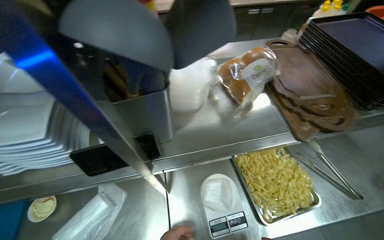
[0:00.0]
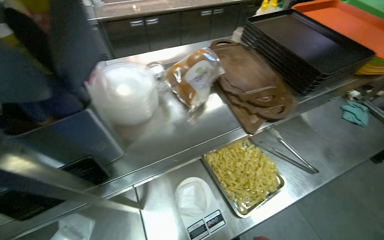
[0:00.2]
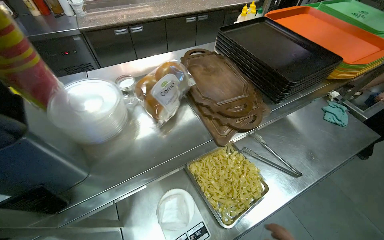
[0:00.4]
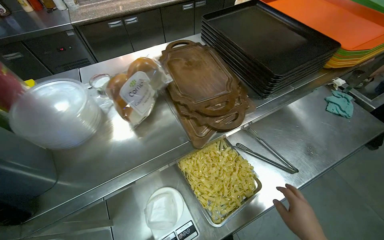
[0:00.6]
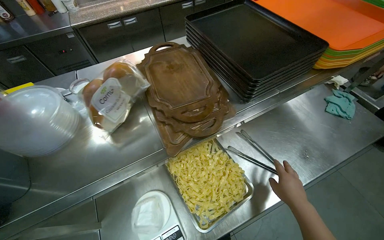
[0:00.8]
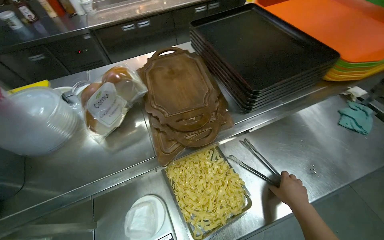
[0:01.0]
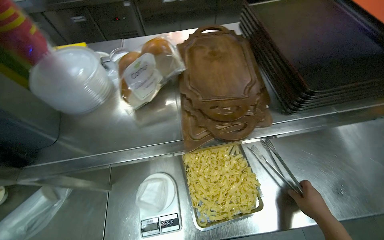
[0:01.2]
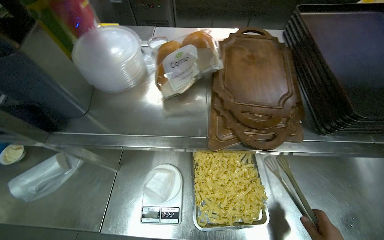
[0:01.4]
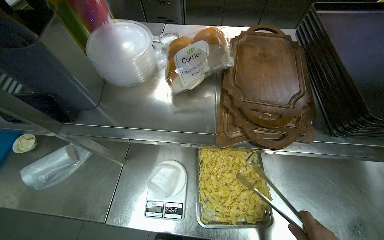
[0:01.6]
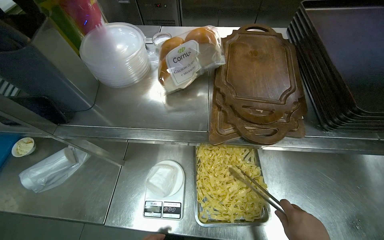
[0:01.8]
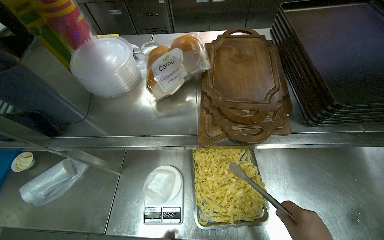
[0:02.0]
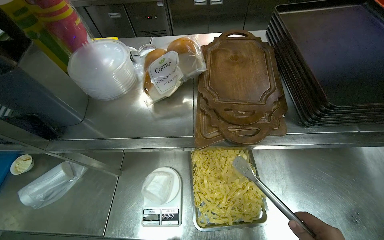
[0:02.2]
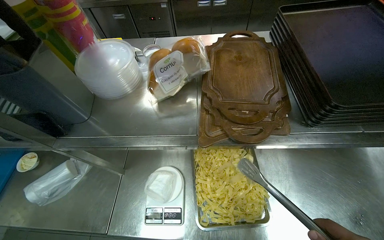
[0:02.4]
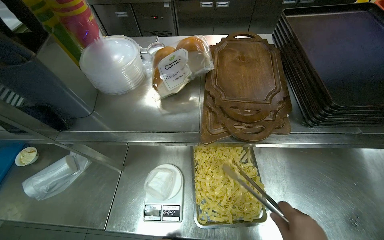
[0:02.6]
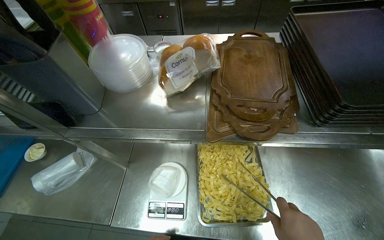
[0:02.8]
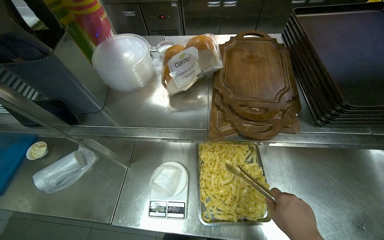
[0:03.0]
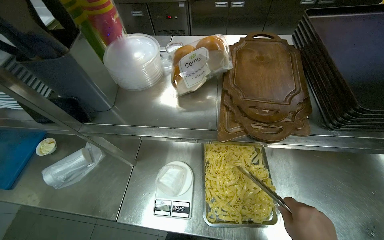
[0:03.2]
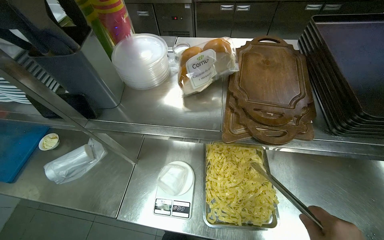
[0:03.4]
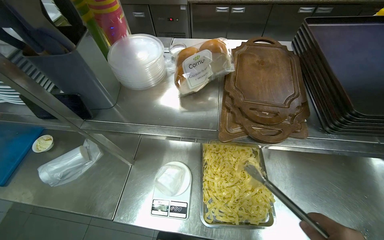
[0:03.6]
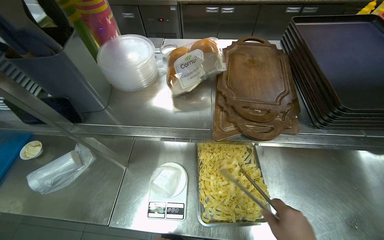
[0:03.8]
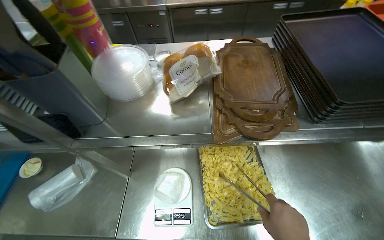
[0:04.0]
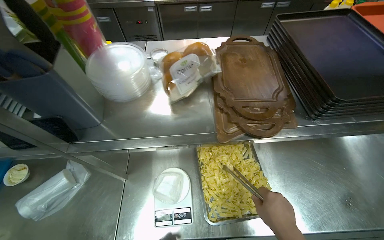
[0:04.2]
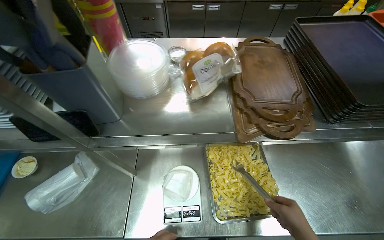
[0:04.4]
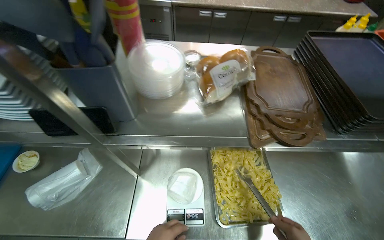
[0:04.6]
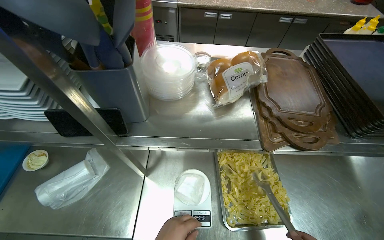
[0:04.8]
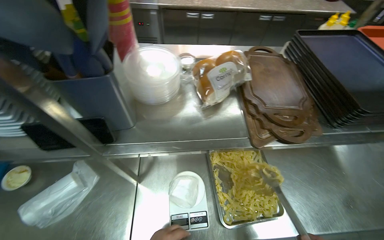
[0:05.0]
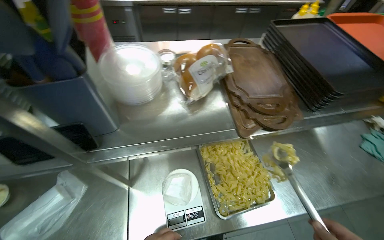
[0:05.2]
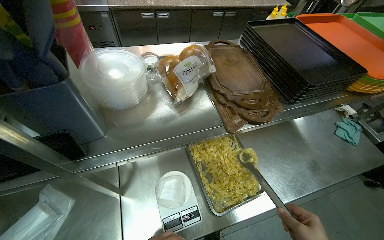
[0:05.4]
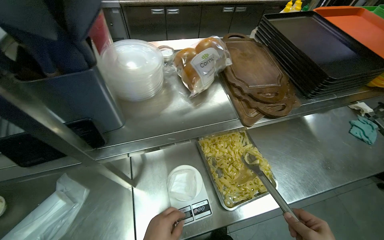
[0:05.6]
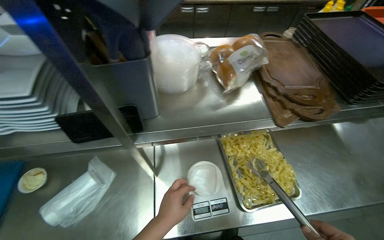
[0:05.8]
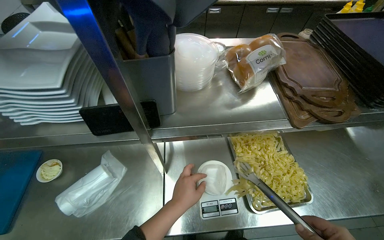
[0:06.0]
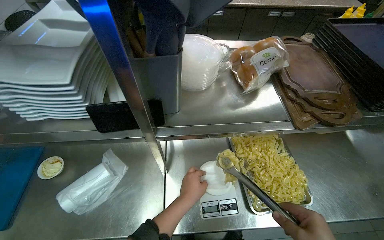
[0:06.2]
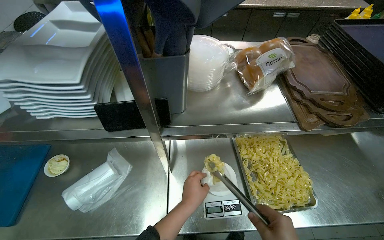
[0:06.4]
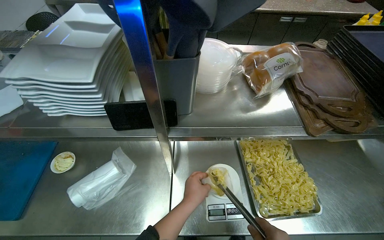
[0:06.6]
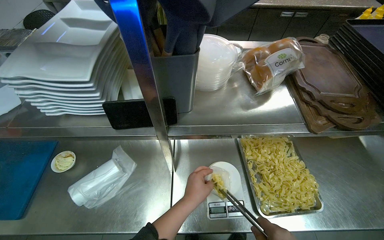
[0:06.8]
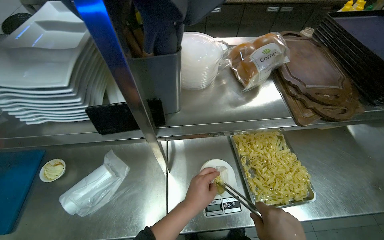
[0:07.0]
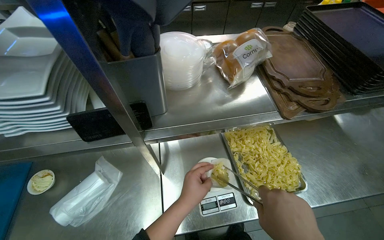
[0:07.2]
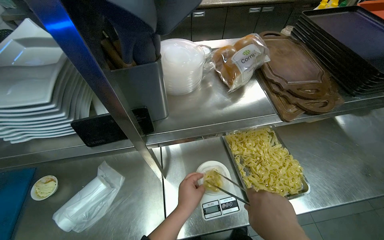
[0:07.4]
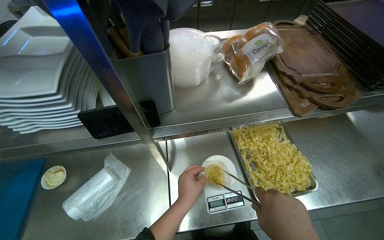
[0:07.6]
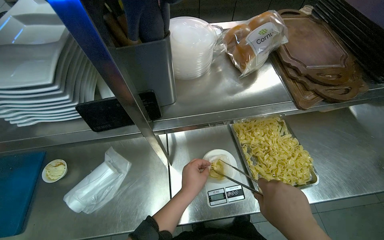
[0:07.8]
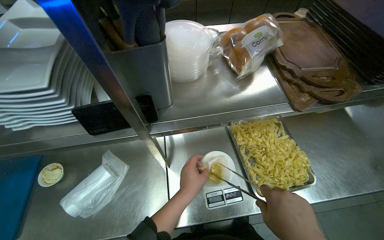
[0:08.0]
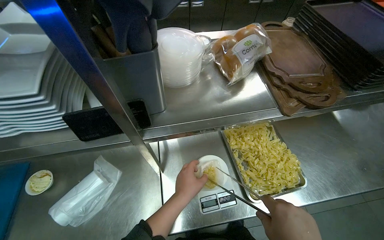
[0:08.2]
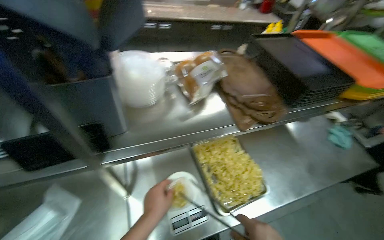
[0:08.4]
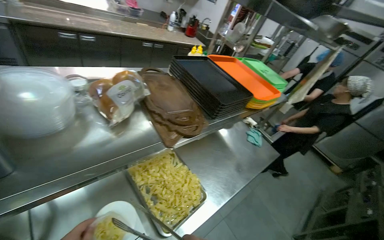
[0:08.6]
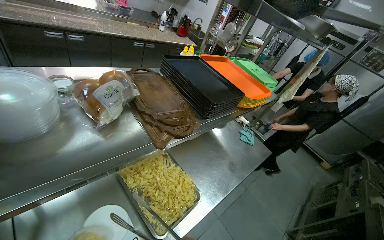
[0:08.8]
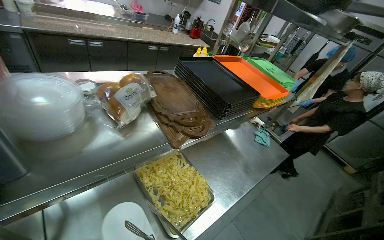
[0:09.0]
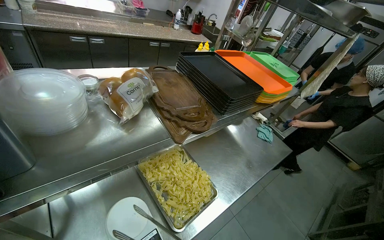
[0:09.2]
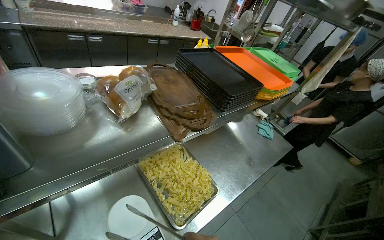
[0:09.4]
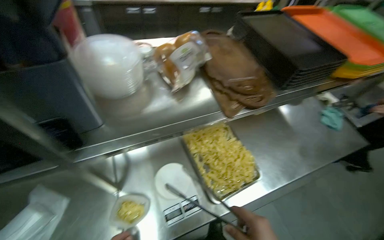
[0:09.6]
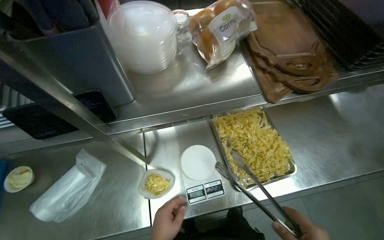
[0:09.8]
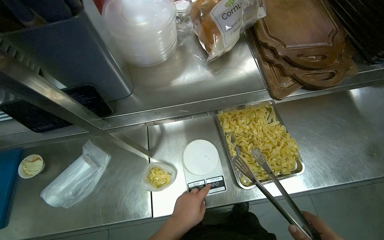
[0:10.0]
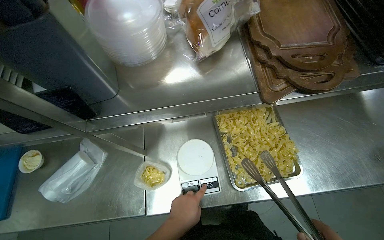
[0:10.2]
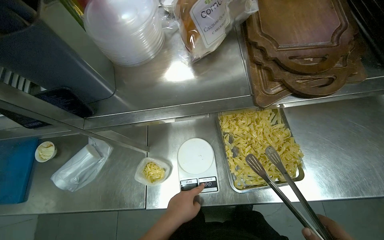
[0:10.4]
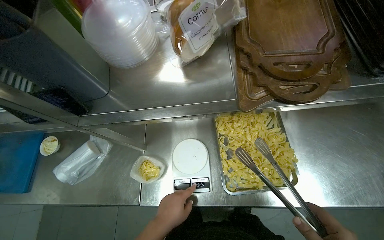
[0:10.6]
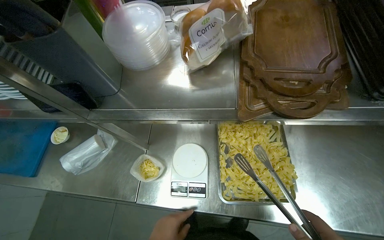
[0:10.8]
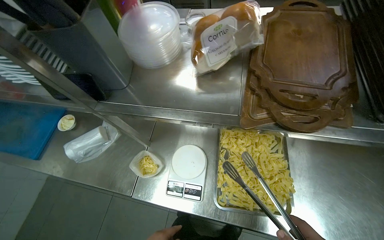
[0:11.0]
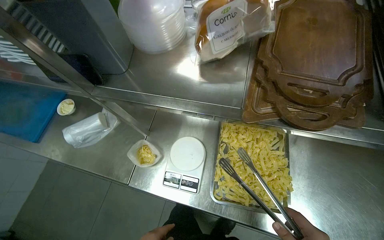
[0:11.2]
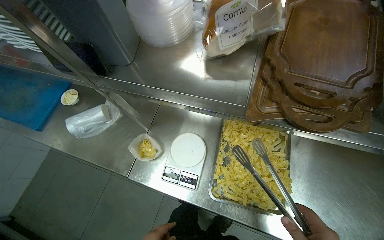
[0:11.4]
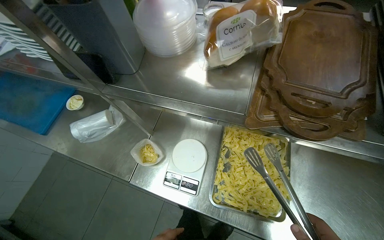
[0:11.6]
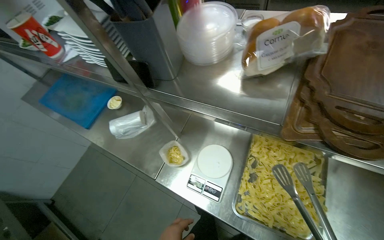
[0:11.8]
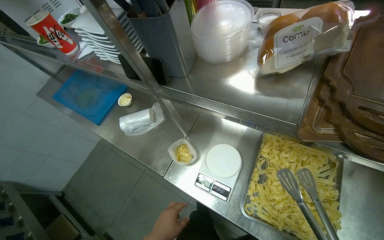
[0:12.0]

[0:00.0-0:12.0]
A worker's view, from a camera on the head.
Job: preparing food.
The whole recording: Weighing and bagging pasta. The worker uses tongs to scoop pasta from a tray into a plastic bag on a scale.
0:07.6 to 0:09.0: The head rotates about 35 degrees to the right.
0:09.0 to 0:10.4: The head rotates approximately 40 degrees to the left. The wearer looks some 25 degrees further downward.
0:10.4 to 0:12.0: The head turns to the left by roughly 35 degrees.

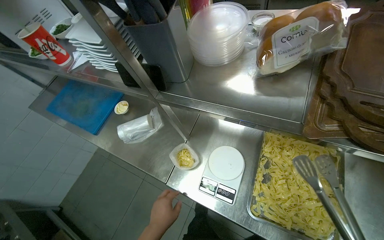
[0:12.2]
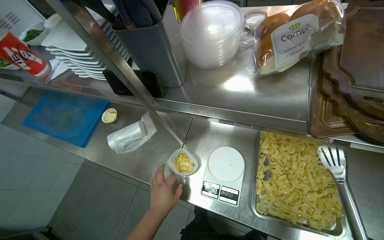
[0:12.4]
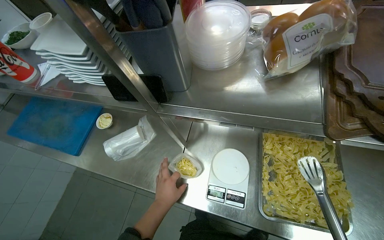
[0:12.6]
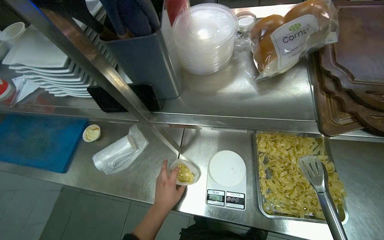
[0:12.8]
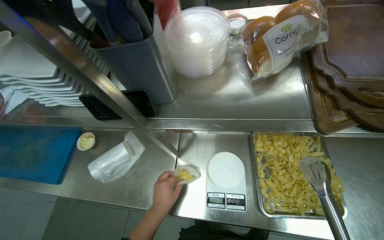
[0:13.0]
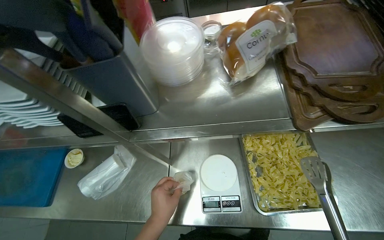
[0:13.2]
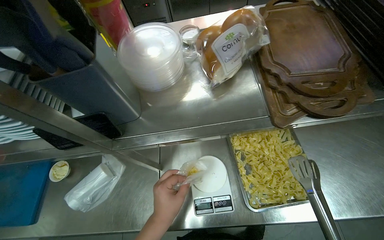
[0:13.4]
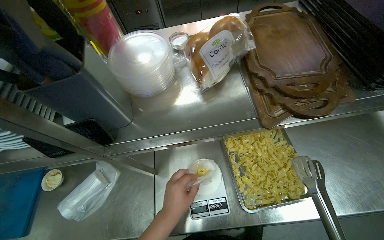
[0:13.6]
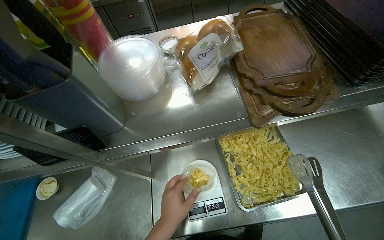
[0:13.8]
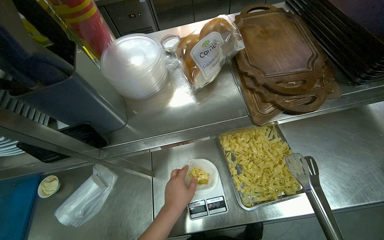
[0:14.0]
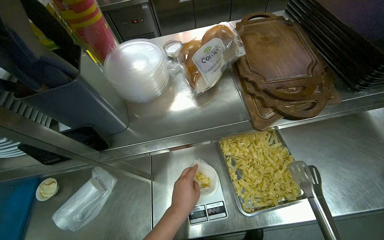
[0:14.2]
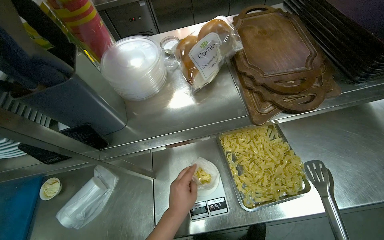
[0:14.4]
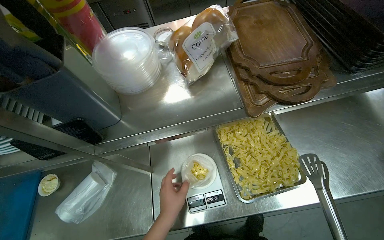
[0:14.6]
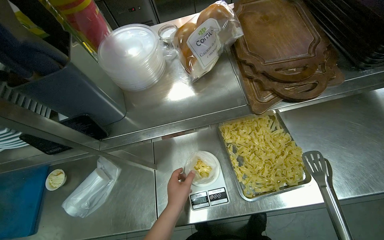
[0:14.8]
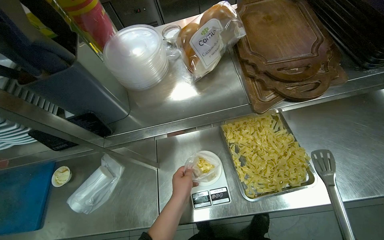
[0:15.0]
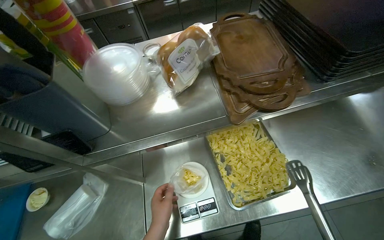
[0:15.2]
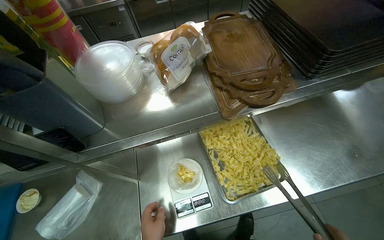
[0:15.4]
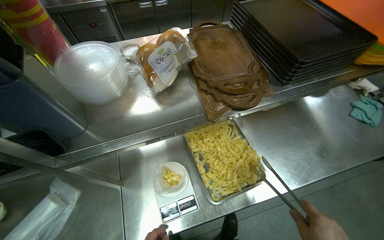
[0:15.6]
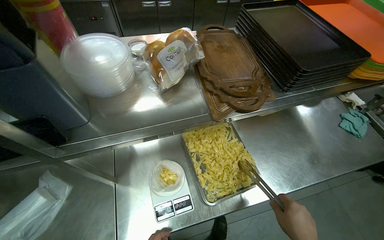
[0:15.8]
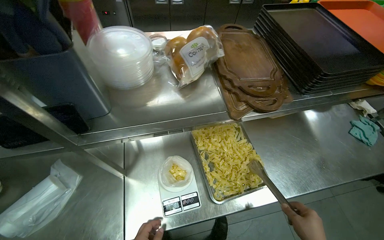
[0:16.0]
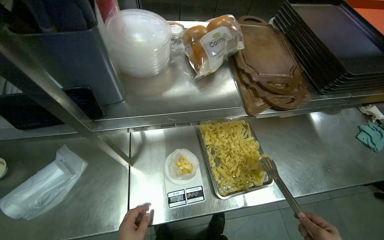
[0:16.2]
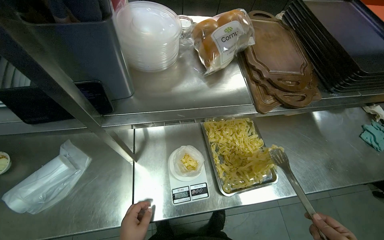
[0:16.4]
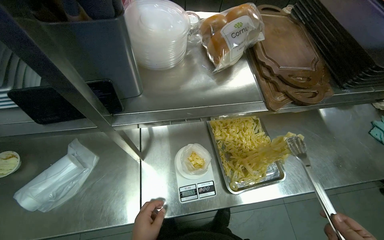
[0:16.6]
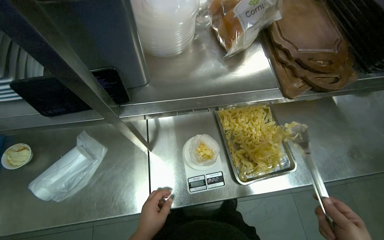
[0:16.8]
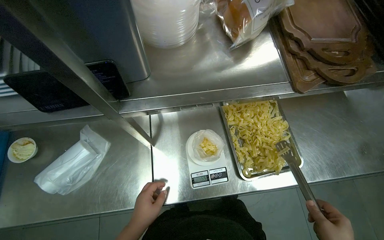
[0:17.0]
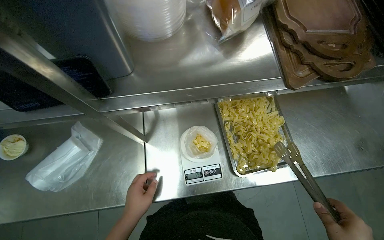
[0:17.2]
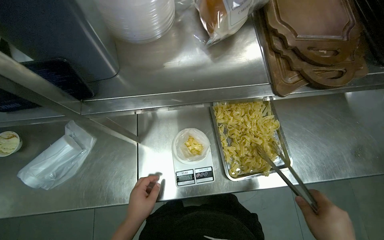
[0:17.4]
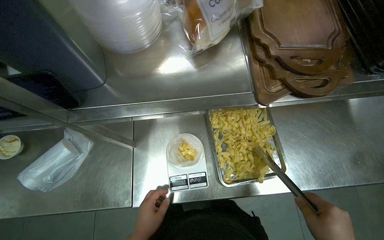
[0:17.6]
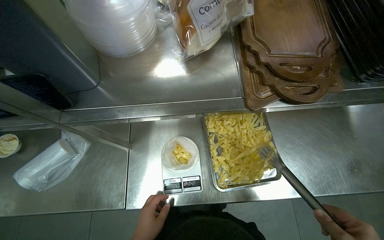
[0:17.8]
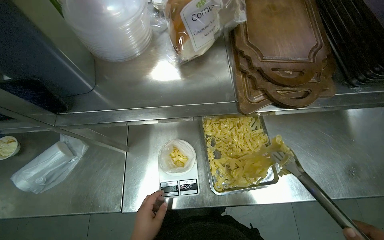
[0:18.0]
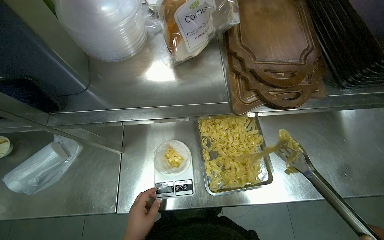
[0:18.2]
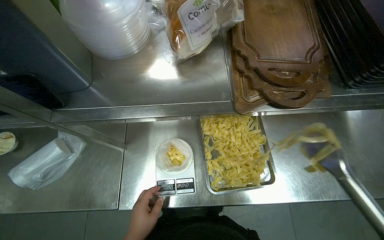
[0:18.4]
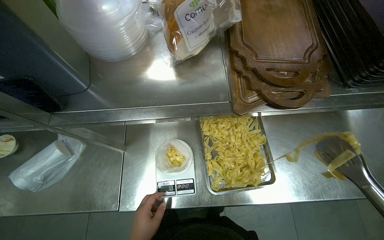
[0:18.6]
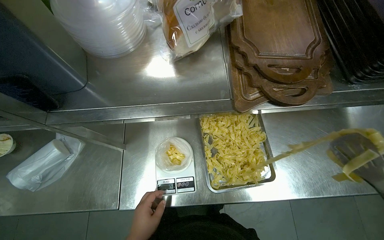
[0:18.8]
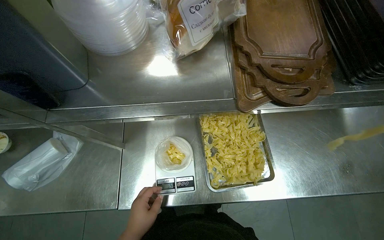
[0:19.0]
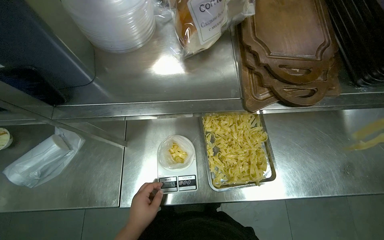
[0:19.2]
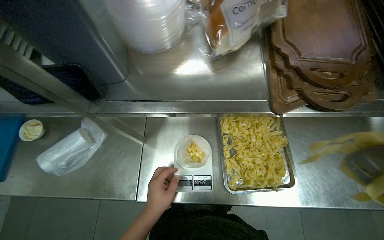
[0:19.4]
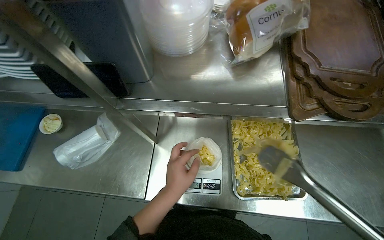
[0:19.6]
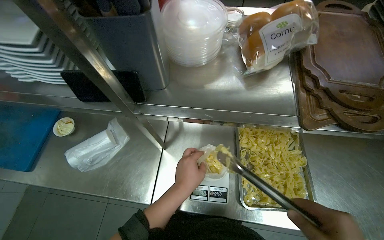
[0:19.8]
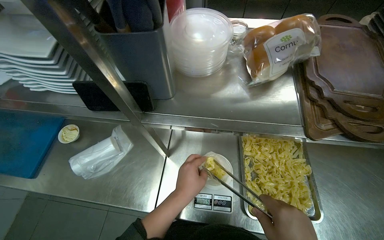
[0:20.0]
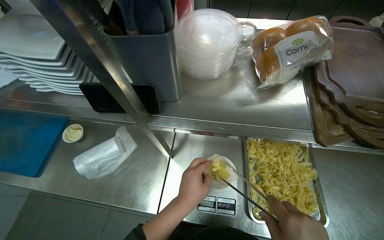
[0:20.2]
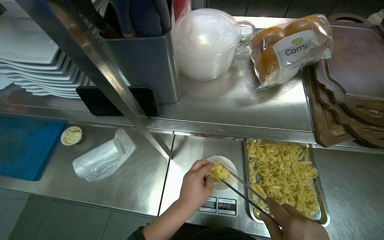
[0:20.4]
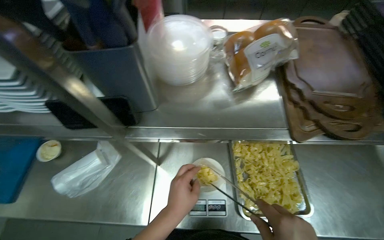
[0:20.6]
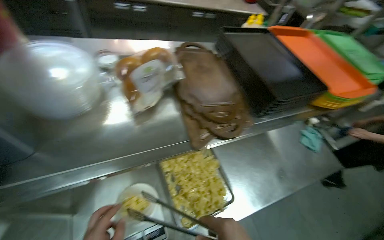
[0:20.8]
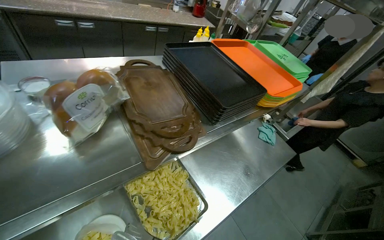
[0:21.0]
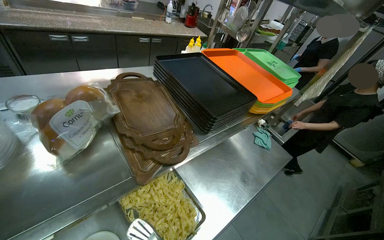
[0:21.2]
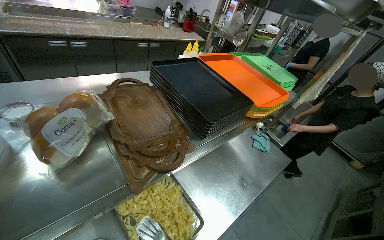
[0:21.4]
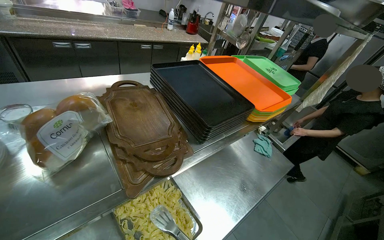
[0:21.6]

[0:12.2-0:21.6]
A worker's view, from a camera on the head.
Job: preparing food.
The whole recording: Weighing and bagging pasta. The worker uses tongs to scoop pasta from a tray into a plastic bag on a scale.
0:12.2 to 0:13.8: The head turns to the right by approximately 35 degrees. The left hand travels farther from the camera and back again, some 15 cm each way.
0:20.0 to 0:21.6: The wearer looks some 45 degrees further to the right.
